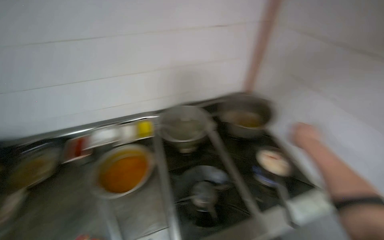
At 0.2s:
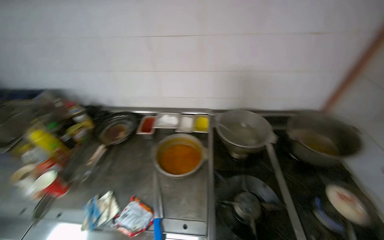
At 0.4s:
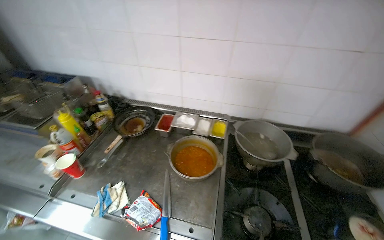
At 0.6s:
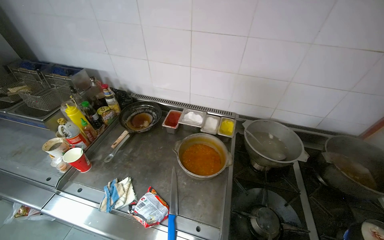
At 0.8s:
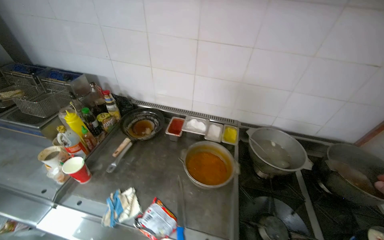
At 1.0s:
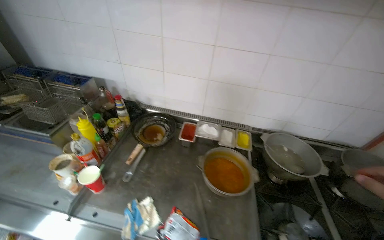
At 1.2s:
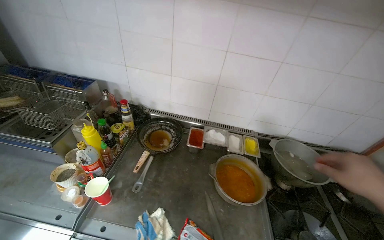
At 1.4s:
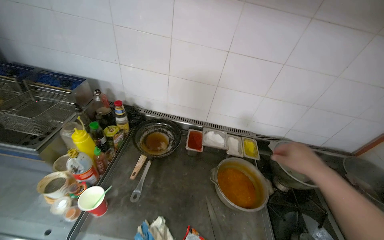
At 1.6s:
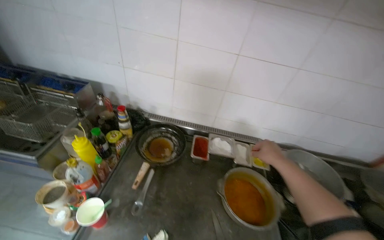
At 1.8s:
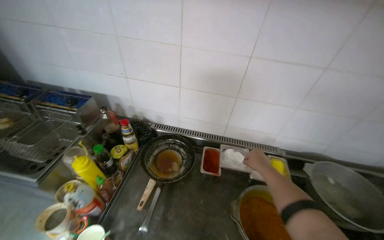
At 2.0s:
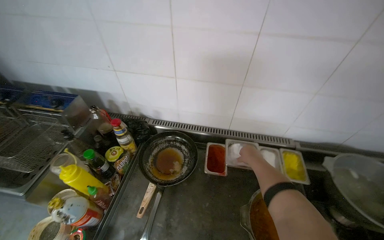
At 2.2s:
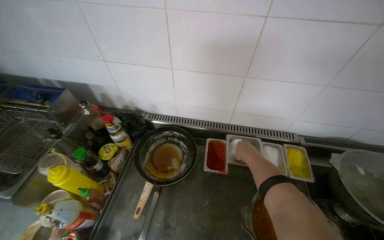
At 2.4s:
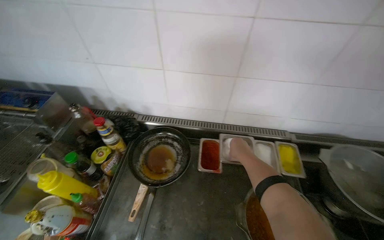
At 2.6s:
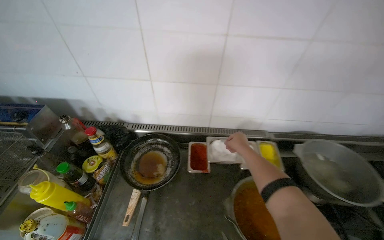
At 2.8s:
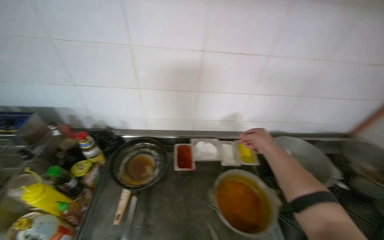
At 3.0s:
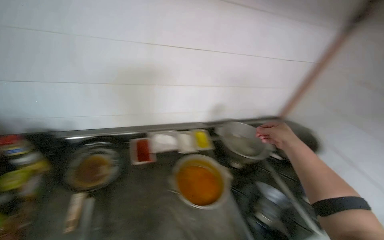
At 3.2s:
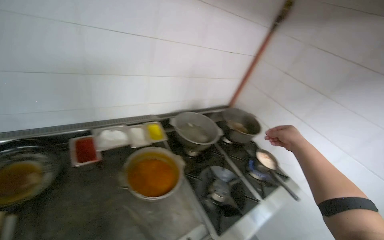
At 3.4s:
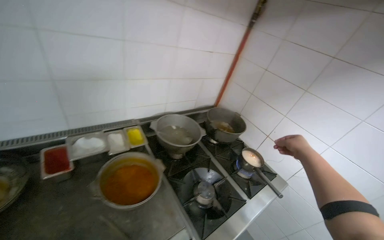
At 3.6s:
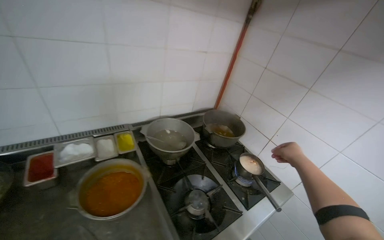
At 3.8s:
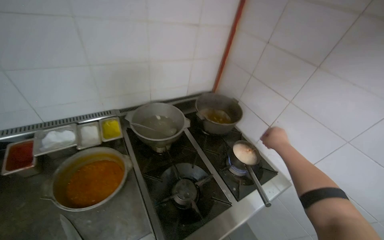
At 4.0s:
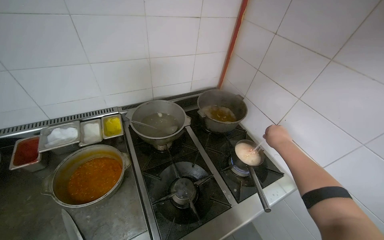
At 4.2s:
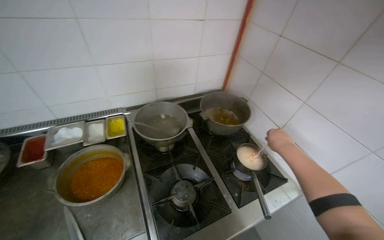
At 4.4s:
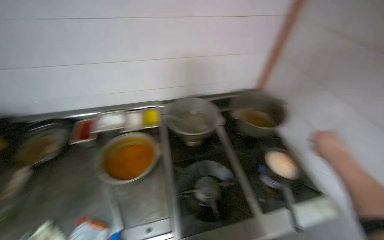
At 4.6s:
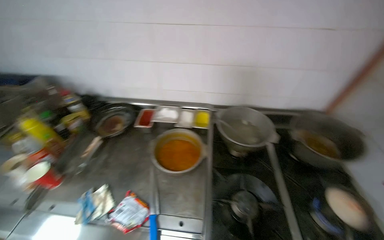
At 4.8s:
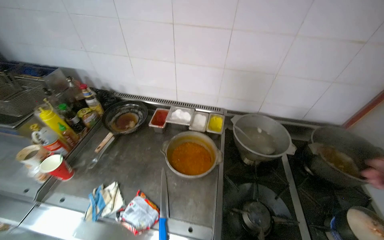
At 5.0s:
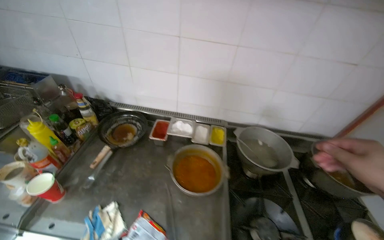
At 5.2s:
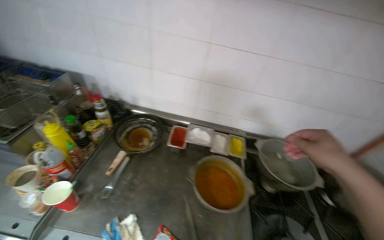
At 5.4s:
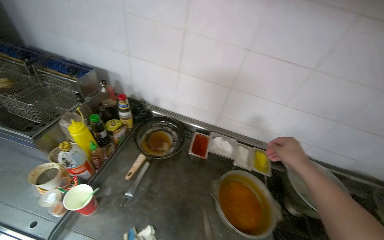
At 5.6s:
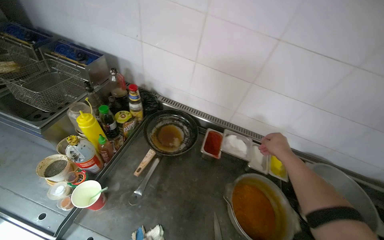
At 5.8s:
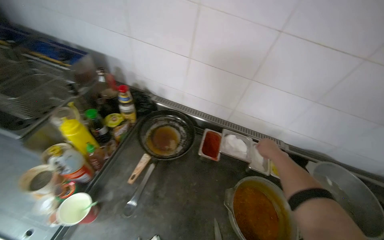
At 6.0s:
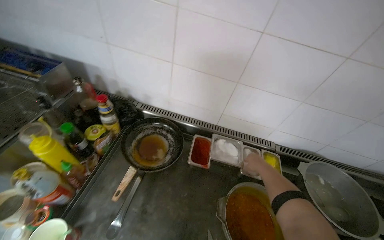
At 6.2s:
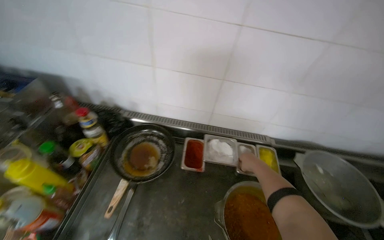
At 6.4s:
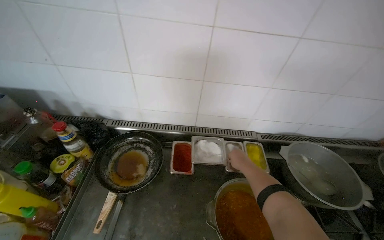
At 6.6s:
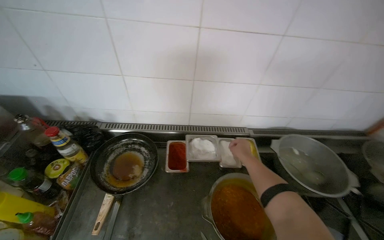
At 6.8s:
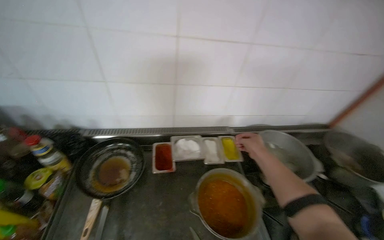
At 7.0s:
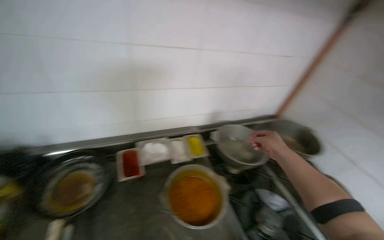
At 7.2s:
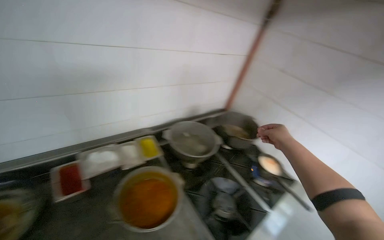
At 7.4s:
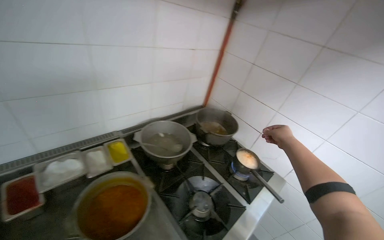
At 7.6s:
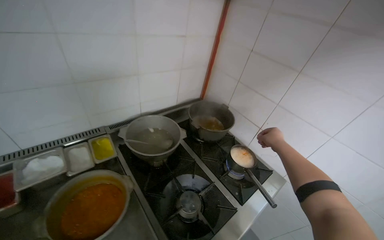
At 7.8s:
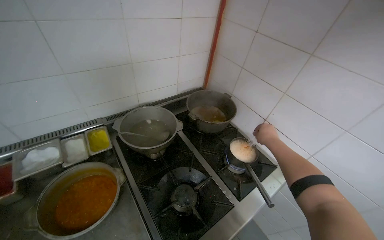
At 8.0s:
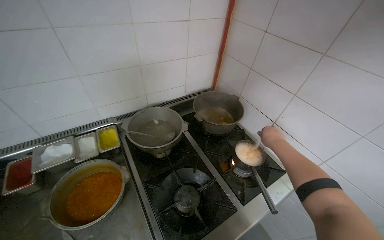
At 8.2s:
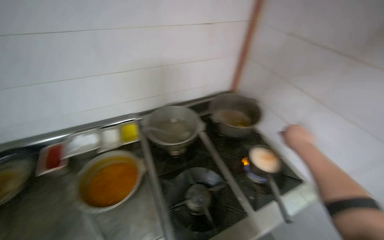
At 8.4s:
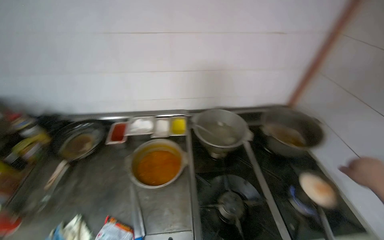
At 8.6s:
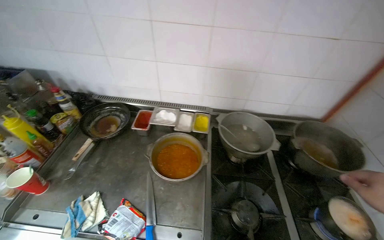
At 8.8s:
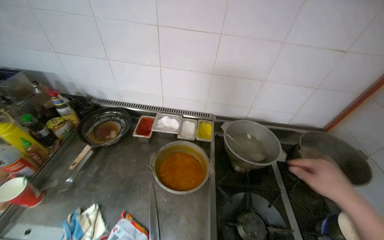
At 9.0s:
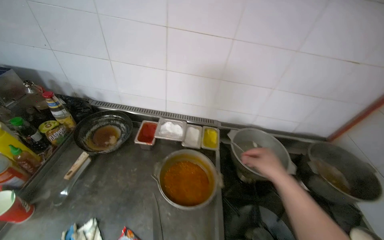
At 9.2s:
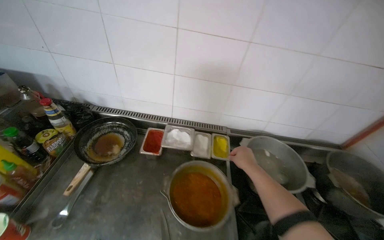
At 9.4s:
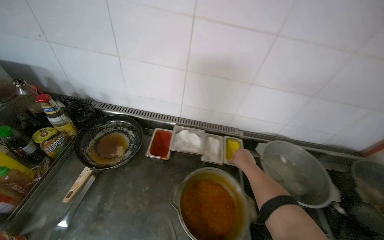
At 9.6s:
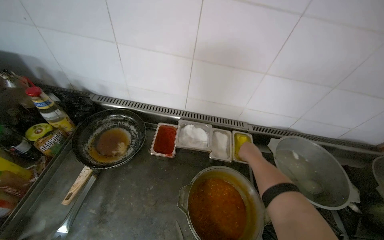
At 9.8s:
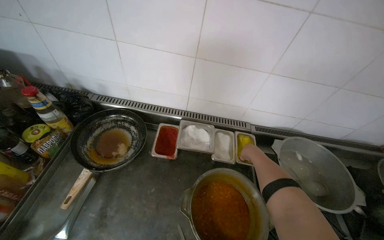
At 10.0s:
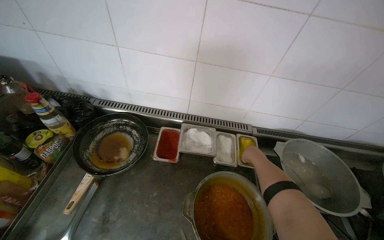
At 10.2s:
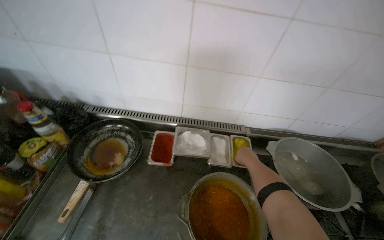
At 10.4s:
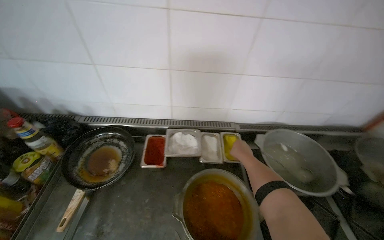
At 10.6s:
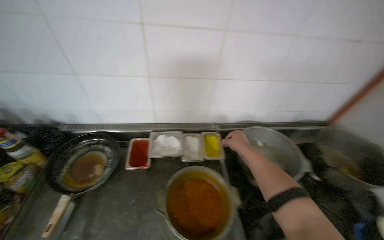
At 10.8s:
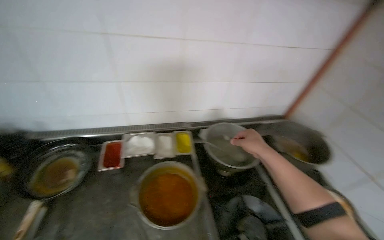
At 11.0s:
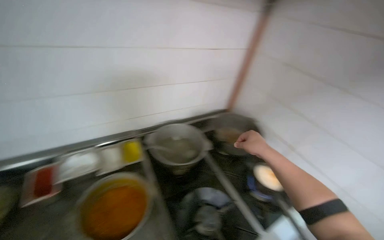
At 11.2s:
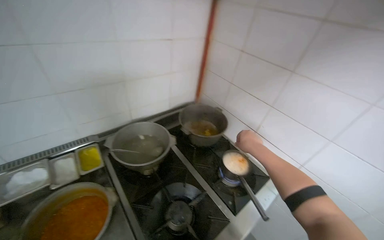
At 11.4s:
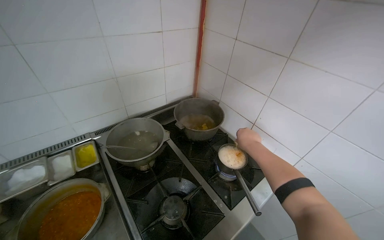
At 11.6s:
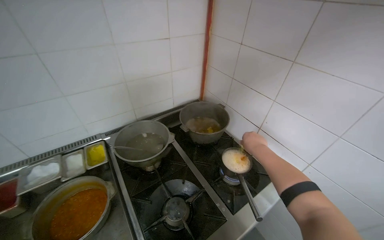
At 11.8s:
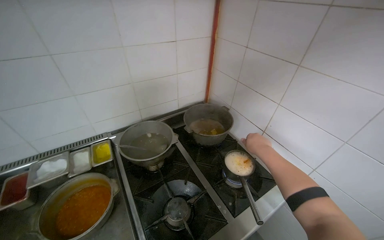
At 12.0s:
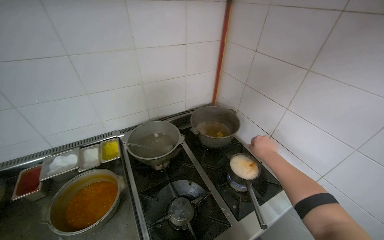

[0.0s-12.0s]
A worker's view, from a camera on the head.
Job: cooking food.
The whole recording: Cooking ingredients on stove. The worker adds ingredients to a pan and stirs the contents on the stove.
0.0s to 1.6s: The wearer moves roughly 60 cm. The wearer looks approximately 30 degrees further to the left.
1.6s to 3.0s: The wearer looks some 25 degrees further to the right.
3.0s to 4.4s: The head travels to the right, some 50 cm.
4.4s to 6.0s: The head travels roughly 60 cm. The head turns to the left by roughly 30 degrees.
6.0s to 7.6s: The wearer moves roughly 50 cm. The head turns to the right by approximately 50 degrees.
7.6s to 9.0s: The head rotates roughly 45 degrees to the left.
9.0s to 10.4s: The right hand moves farther from the camera, roughly 30 cm.
10.4s to 12.0s: The head travels some 50 cm. The head rotates approximately 25 degrees to the right.

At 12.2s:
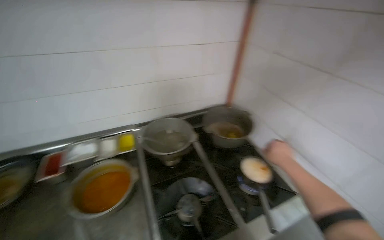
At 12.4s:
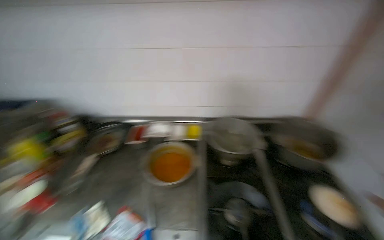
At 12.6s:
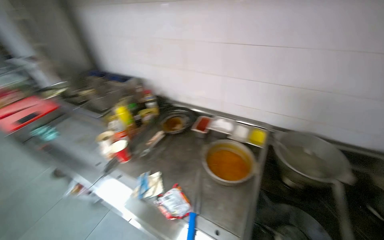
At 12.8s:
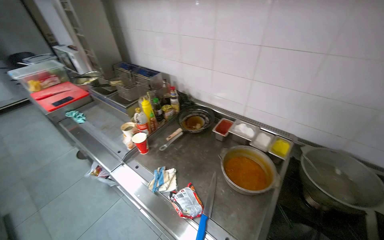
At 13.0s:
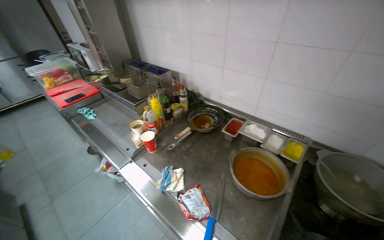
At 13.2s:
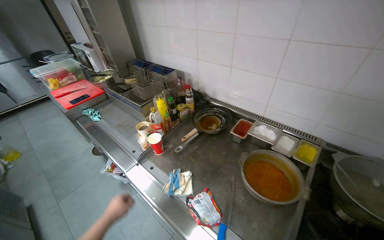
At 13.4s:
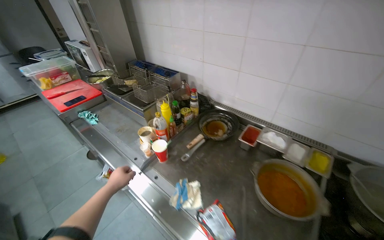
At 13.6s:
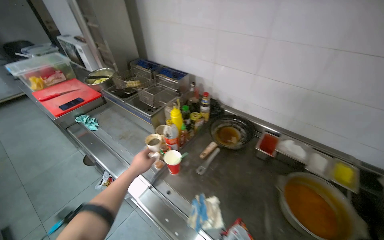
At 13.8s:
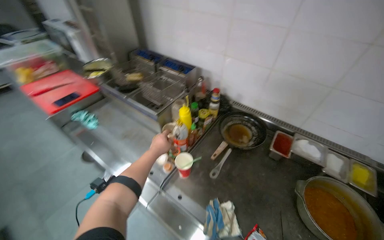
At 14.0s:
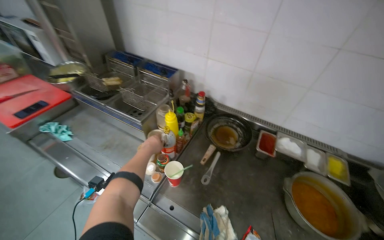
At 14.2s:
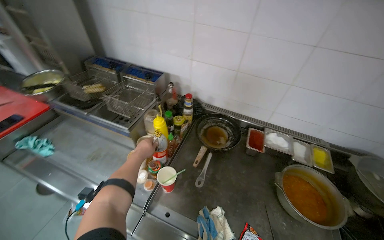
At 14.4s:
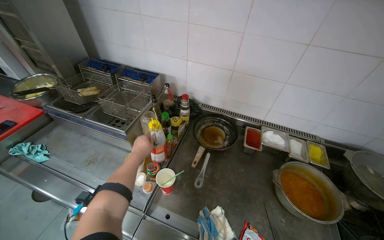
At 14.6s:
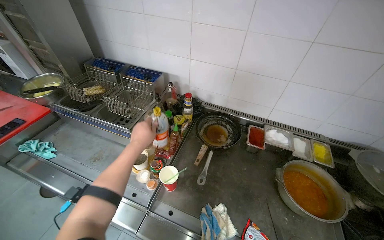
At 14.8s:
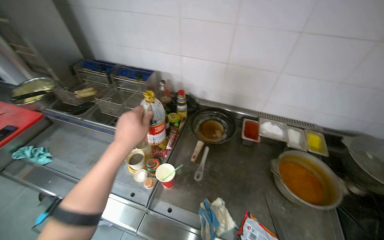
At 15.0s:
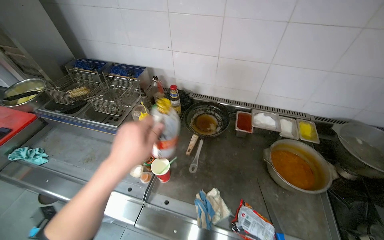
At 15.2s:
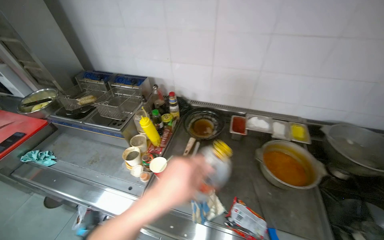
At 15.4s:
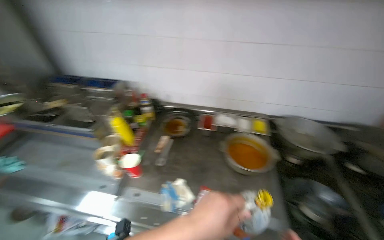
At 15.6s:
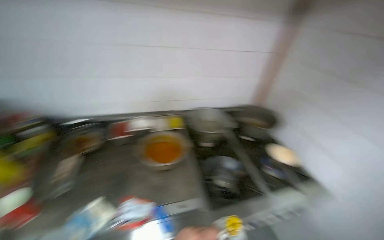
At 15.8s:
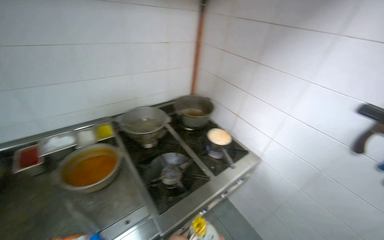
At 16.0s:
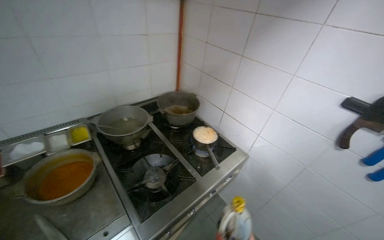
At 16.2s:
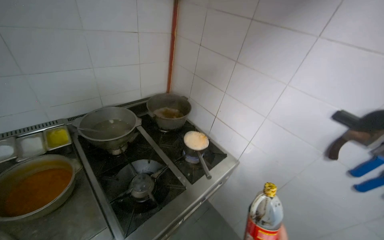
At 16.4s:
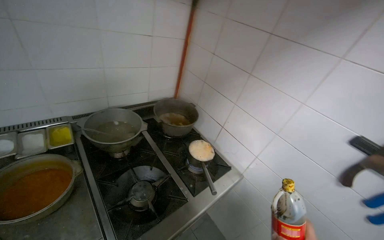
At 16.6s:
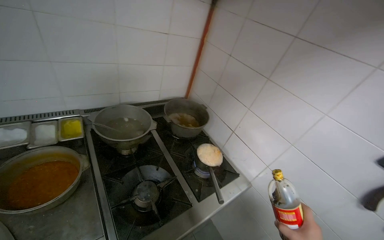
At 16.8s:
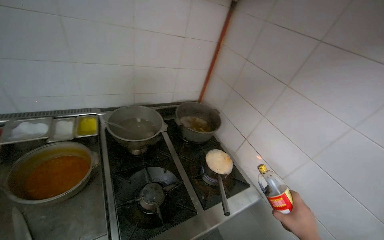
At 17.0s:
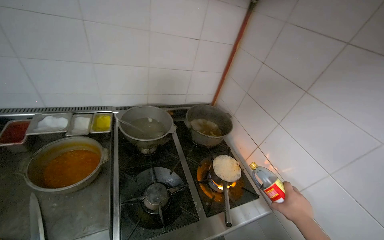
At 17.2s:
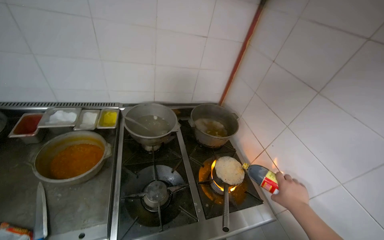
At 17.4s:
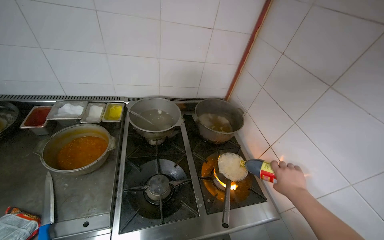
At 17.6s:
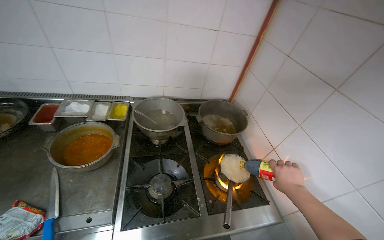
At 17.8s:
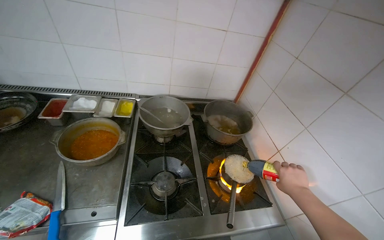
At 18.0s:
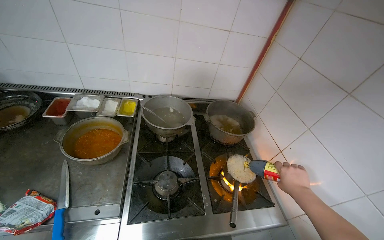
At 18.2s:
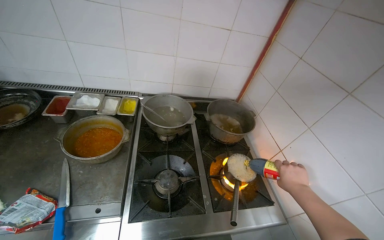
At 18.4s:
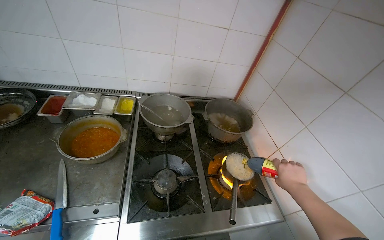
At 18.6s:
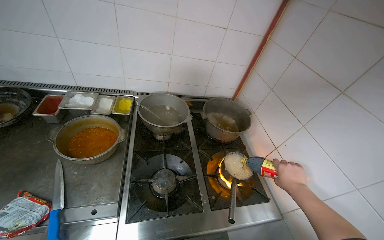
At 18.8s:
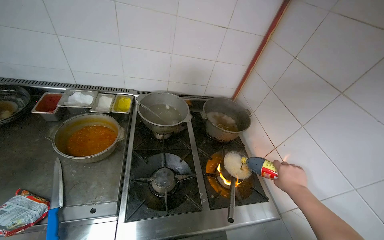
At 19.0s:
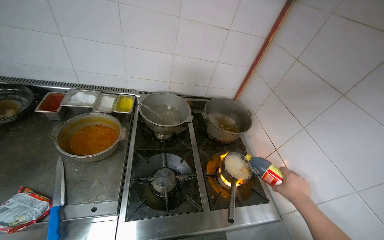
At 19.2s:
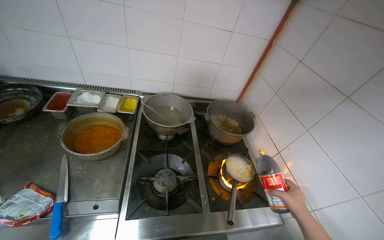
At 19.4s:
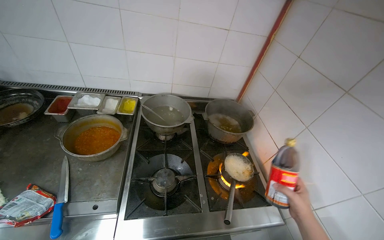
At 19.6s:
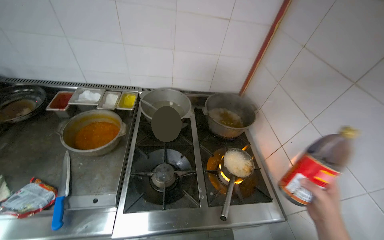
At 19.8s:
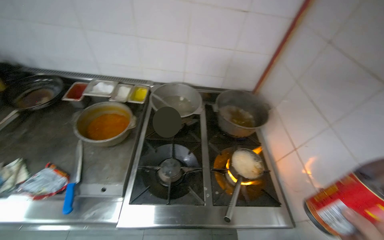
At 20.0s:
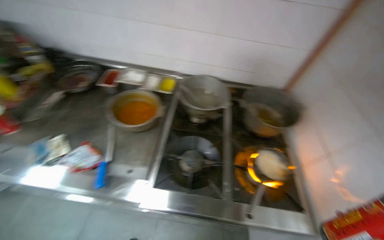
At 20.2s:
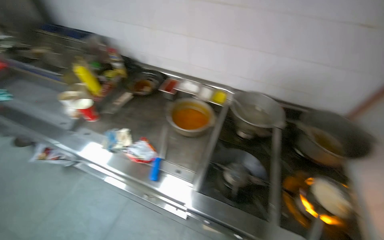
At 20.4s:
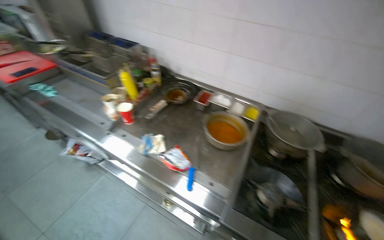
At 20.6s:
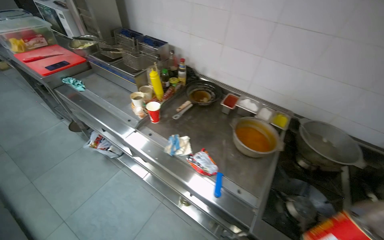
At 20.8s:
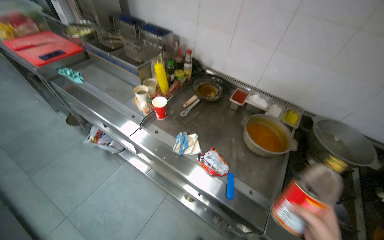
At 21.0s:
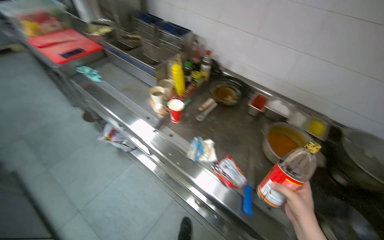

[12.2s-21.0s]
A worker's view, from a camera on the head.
Job: cooking food.
The whole recording: Cooking ingredients on stove. The worker adds ingredients to a pan and stirs the contents on the stove.
12.2s to 13.6s: The head travels roughly 50 cm. The wearer's head swings roughly 60 degrees to the left.
13.6s to 15.2s: The head rotates about 20 degrees to the right.
15.2s to 16.6s: The camera travels approximately 60 cm. The wearer's head swings some 50 degrees to the right.
16.6s to 18.0s: The head rotates some 25 degrees to the left.
19.6s to 21.0s: The wearer moves some 60 cm. The wearer's head swings approximately 45 degrees to the left.
